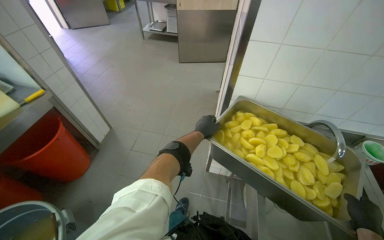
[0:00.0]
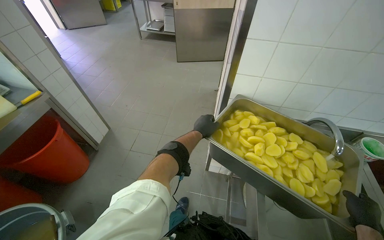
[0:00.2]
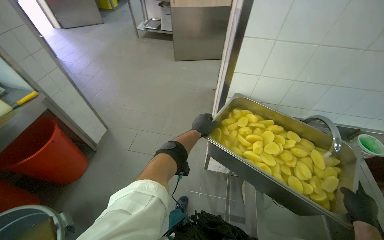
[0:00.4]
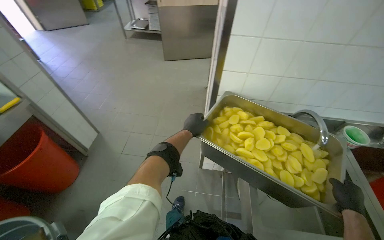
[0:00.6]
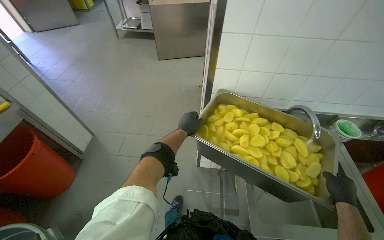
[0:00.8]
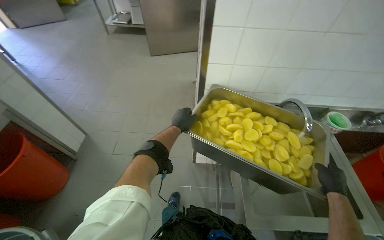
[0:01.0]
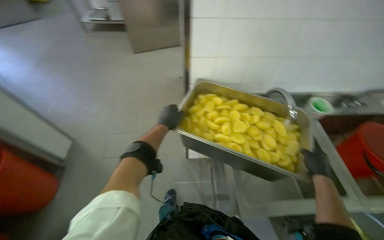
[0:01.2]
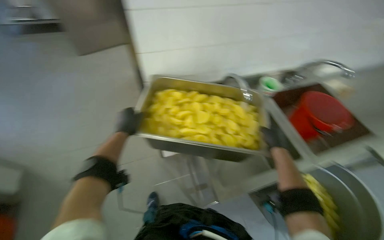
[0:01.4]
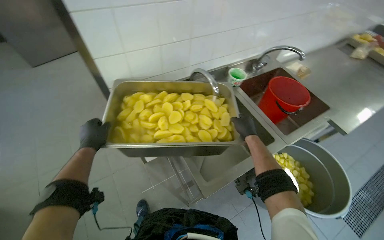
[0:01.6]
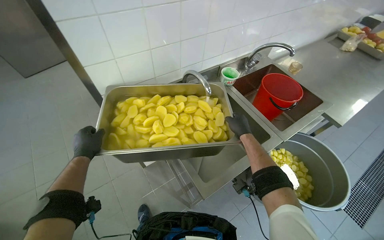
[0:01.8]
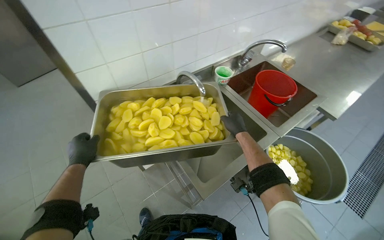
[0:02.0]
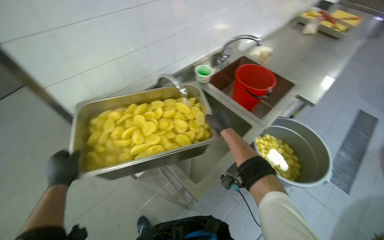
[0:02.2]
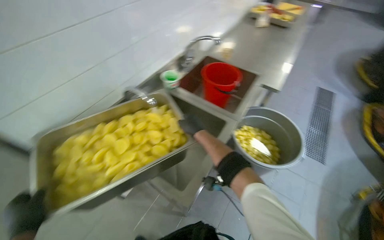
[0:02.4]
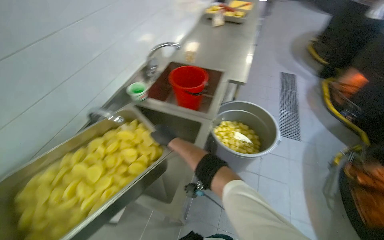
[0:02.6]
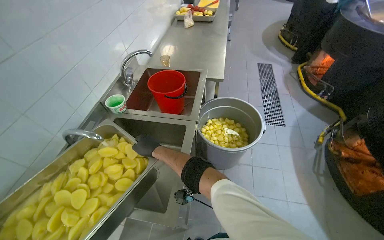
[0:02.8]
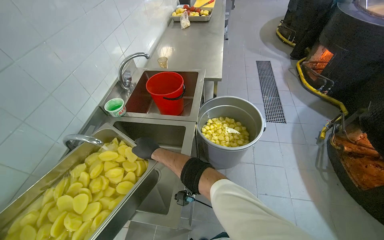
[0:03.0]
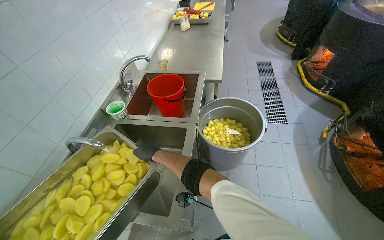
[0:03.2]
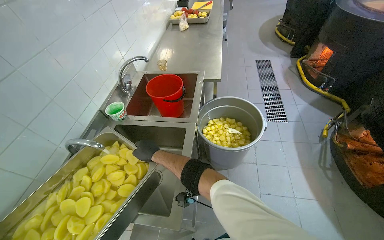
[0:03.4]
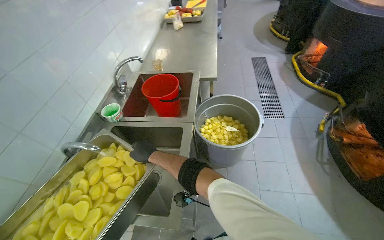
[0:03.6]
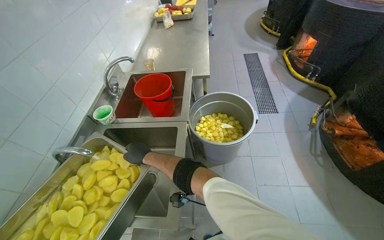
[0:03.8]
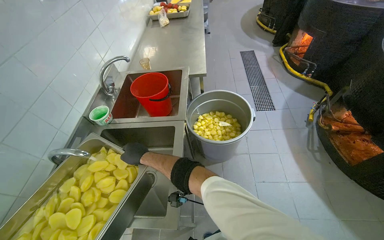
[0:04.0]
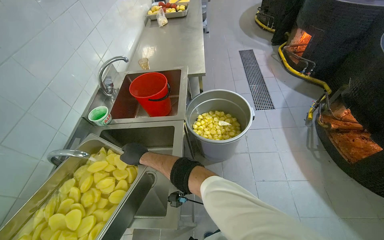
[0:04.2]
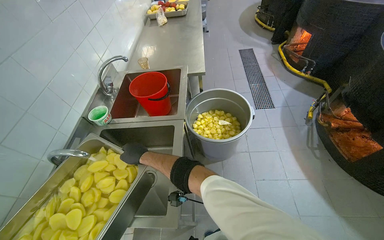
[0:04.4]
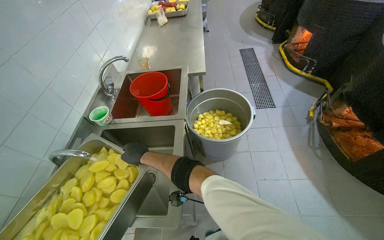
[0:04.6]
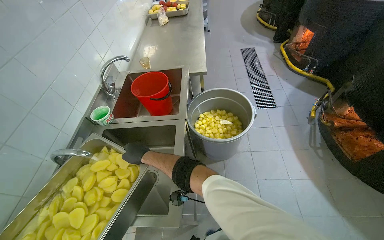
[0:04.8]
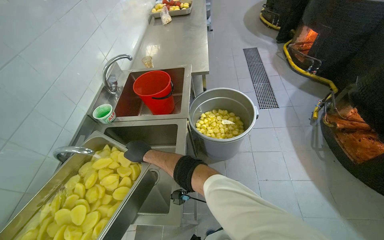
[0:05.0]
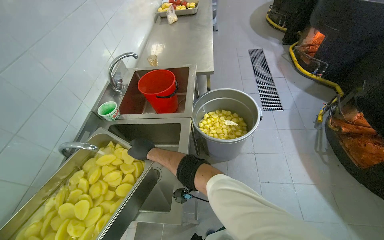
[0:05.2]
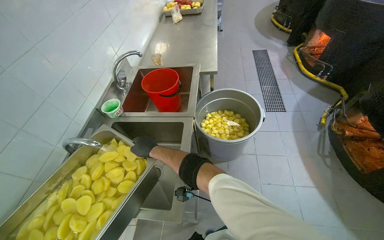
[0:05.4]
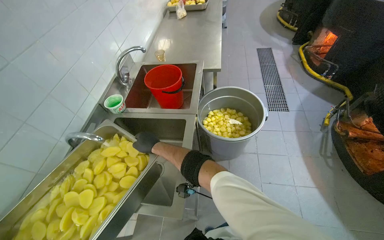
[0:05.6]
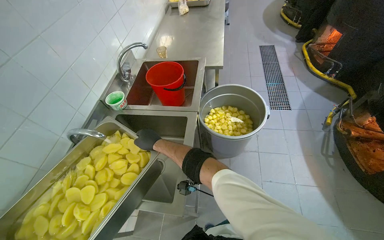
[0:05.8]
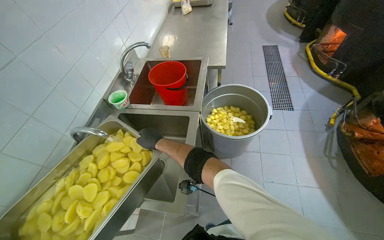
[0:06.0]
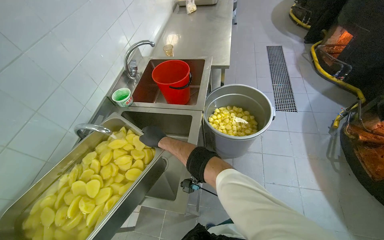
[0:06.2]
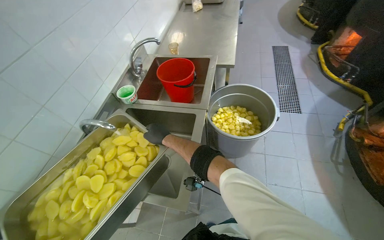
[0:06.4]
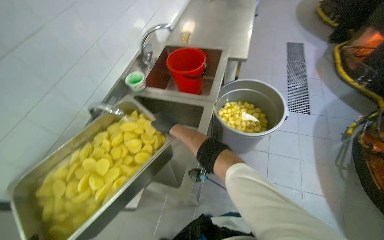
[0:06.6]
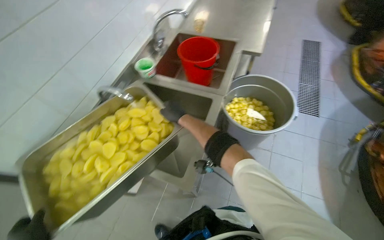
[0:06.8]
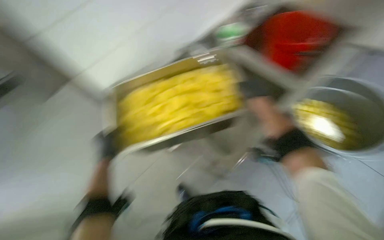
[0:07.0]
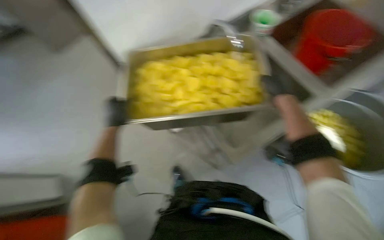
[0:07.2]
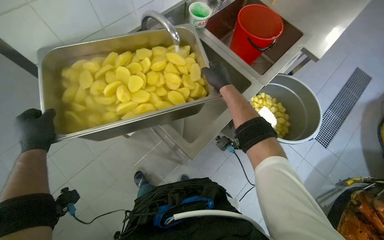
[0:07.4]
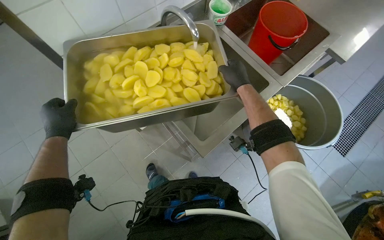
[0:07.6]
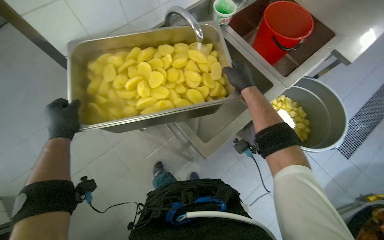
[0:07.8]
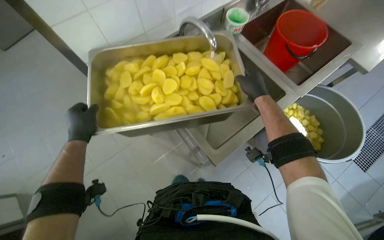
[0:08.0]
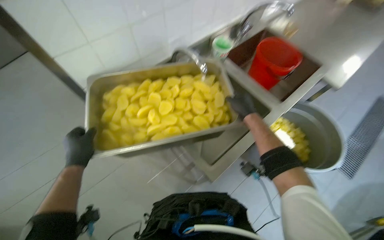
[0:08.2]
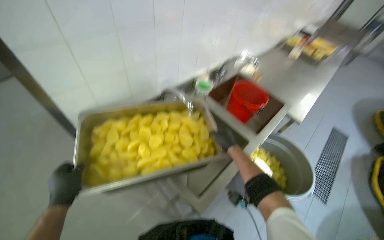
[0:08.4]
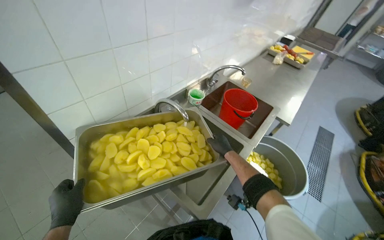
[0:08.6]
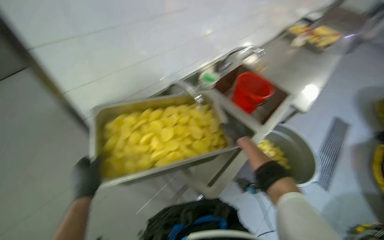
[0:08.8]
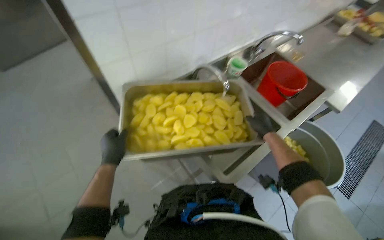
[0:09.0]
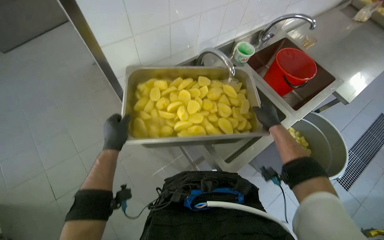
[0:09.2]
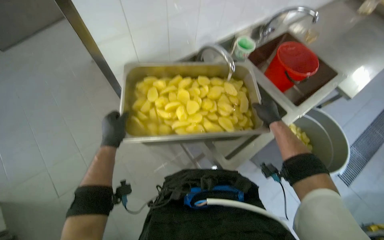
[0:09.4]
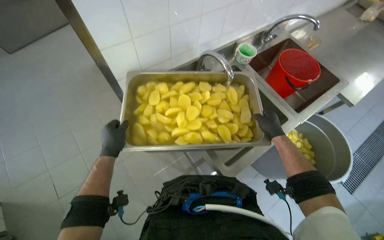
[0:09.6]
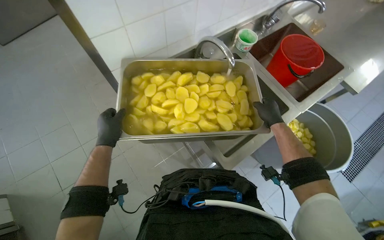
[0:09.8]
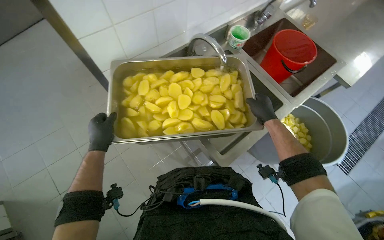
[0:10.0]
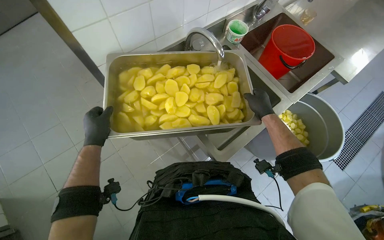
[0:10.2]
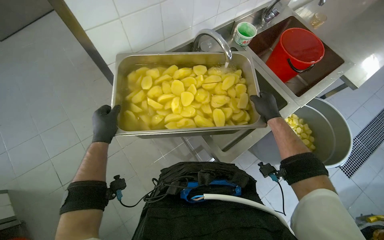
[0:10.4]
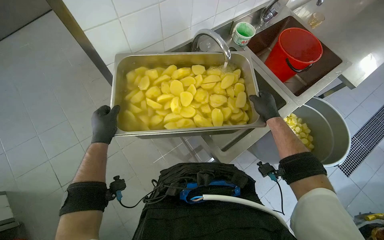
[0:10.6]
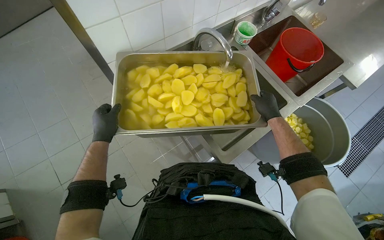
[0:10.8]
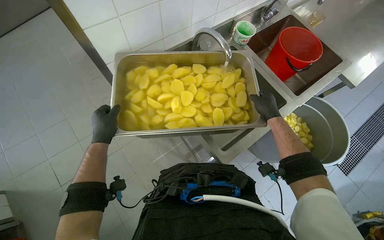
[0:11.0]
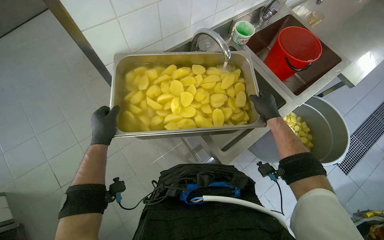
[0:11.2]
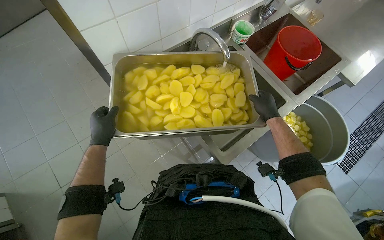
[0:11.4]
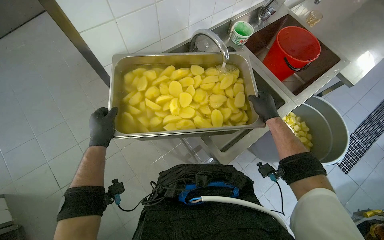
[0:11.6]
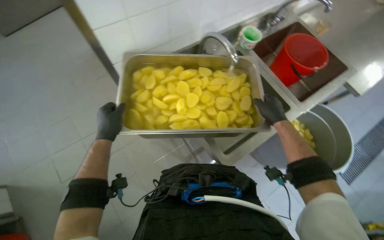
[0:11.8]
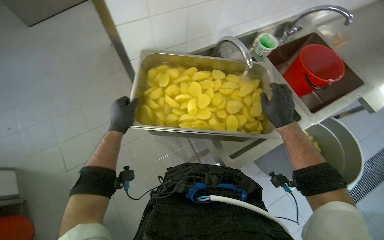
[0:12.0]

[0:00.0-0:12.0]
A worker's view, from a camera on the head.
Job: preparing food.
The whole recording: Rinsing cut potatoes in sink. The worker rinses cut potatoes in a metal tray under running water in the sink.
0:00.0 to 0:01.6: The wearer looks about 45 degrees further to the right.
0:01.6 to 0:03.0: The wearer's head swings roughly 50 degrees to the right.
0:06.0 to 0:07.6: The camera pitches downward, by approximately 25 degrees. The scene turns approximately 35 degrees clockwise in the picture.
0:09.0 to 0:10.4: The hands stay close to where they were, moving slightly.
0:10.4 to 0:12.0: The right hand heads nearer to the camera, covering approximately 10 cm.

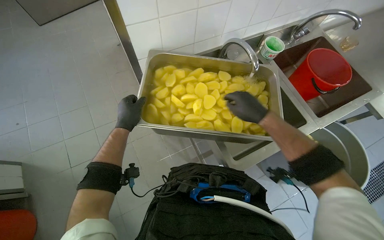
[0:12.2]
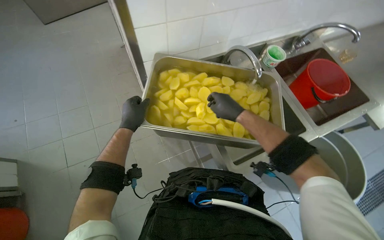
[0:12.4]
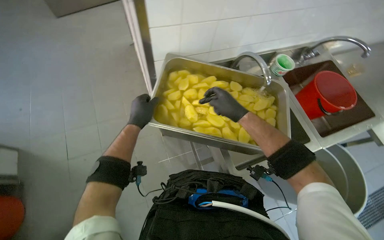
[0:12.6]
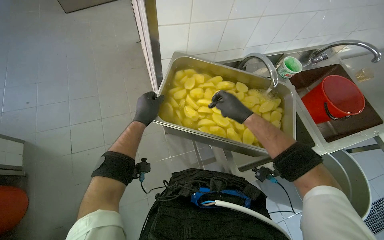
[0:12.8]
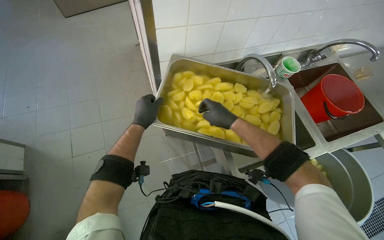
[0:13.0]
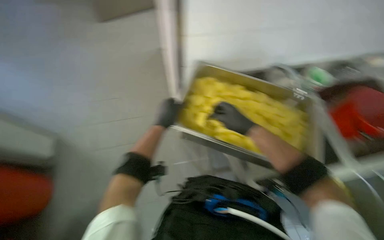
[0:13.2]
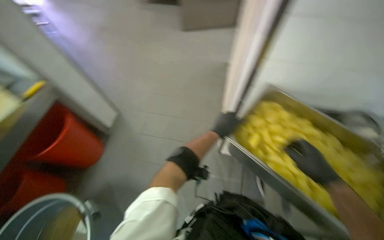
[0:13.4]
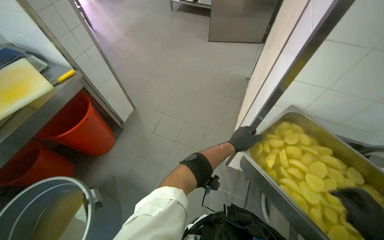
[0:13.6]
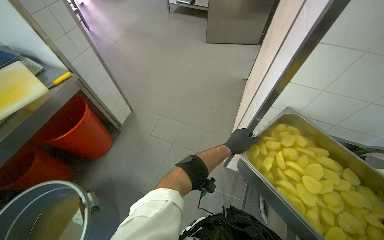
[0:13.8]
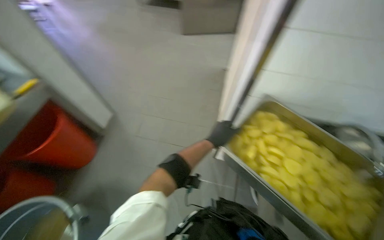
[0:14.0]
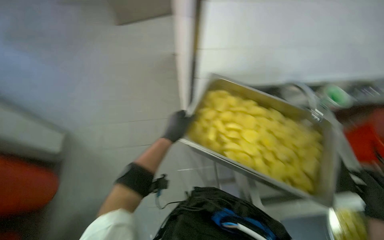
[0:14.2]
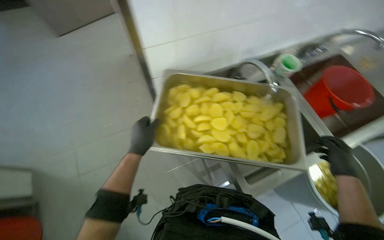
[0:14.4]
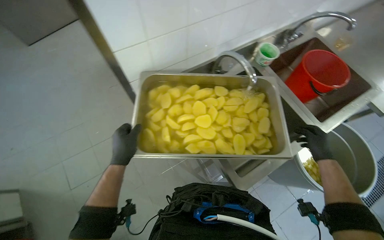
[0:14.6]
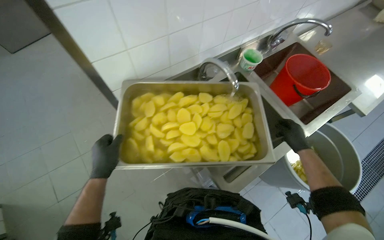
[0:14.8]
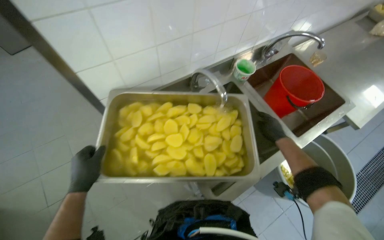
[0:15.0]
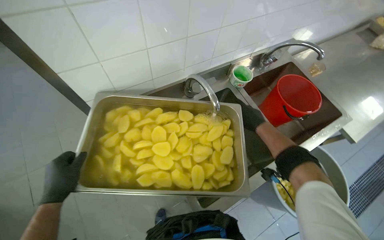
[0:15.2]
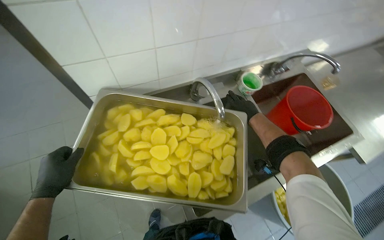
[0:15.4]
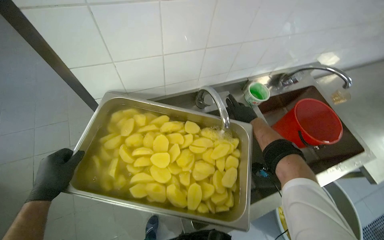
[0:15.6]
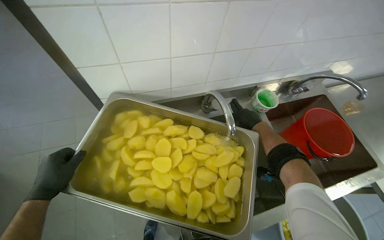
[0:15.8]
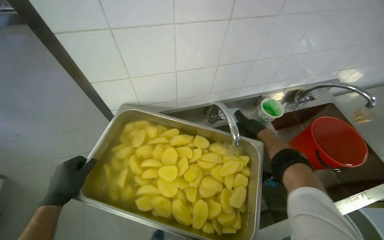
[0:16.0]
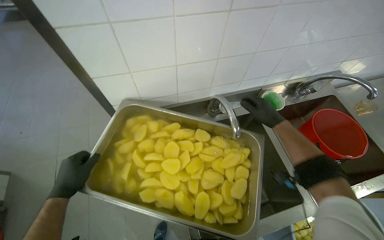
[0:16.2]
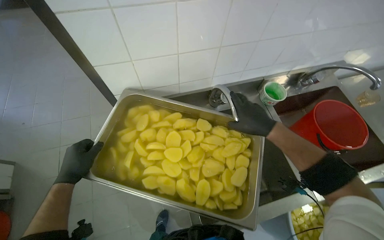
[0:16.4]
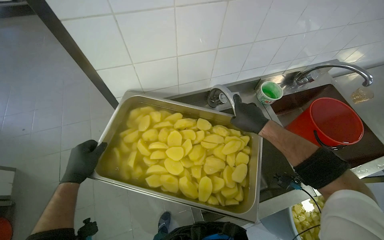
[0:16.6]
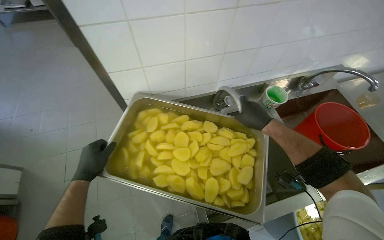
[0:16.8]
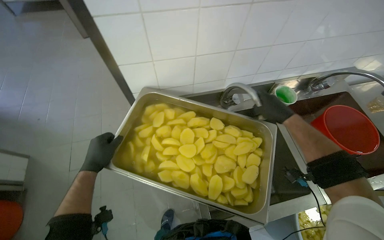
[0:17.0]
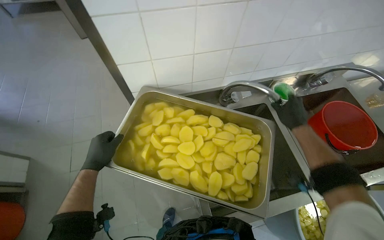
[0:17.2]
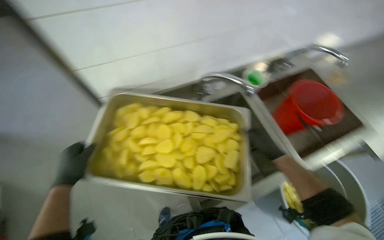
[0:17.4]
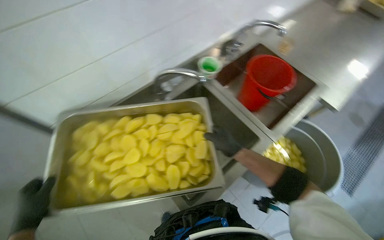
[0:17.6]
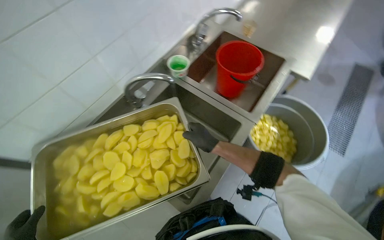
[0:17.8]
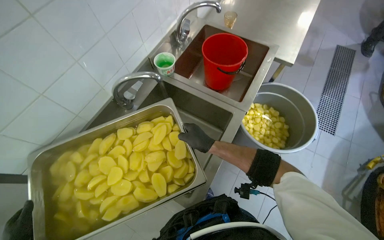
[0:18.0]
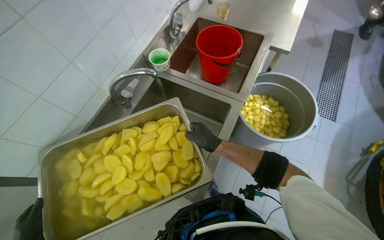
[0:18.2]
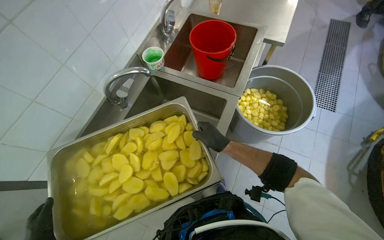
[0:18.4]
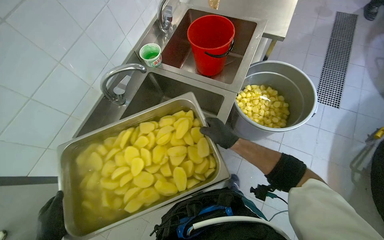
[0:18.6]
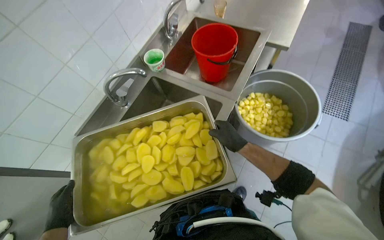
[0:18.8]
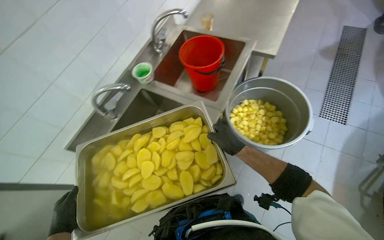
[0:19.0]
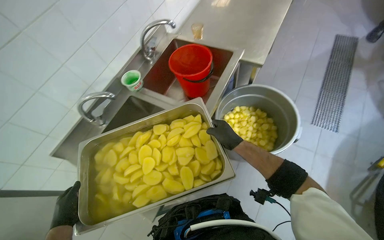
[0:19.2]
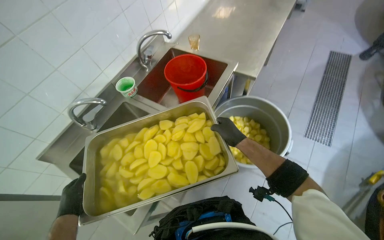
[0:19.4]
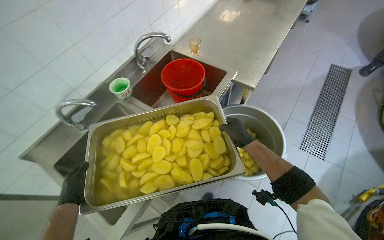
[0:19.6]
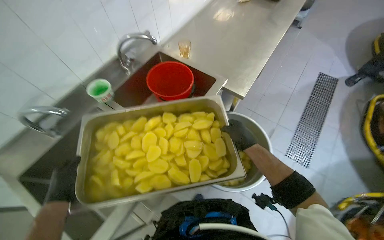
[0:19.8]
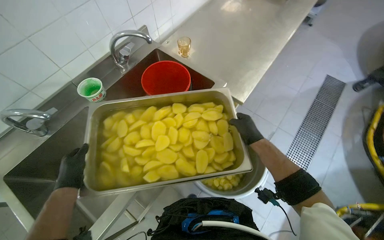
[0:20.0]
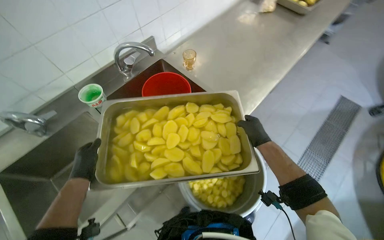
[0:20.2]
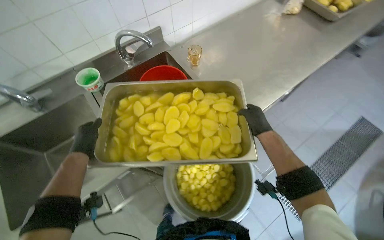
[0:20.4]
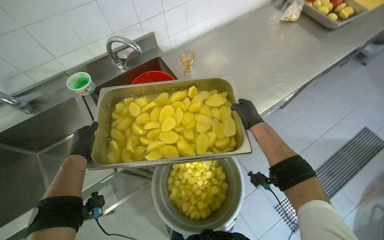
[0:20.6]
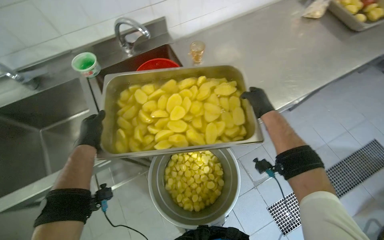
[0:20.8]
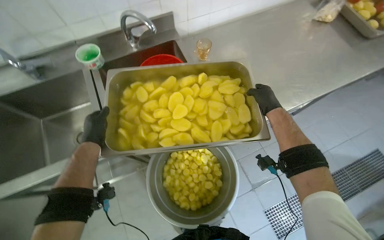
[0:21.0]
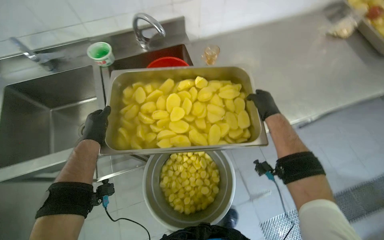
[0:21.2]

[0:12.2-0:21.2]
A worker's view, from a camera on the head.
Job: preparing food.
The whole recording: Rinsing cut potatoes in sink. The worker rinses cut potatoes in a metal tray under running water in the sink.
0:12.2 to 0:13.8: The wearer looks approximately 45 degrees further to the left.
0:13.8 to 0:15.2: The wearer's head swings roughly 50 degrees to the right.
0:15.2 to 0:16.6: The right hand shifts roughly 20 cm to the left and nearer to the camera.
0:16.6 to 0:18.2: The head turns to the right by about 45 degrees.
0:18.2 to 0:19.8: The view tips upward by roughly 15 degrees.
